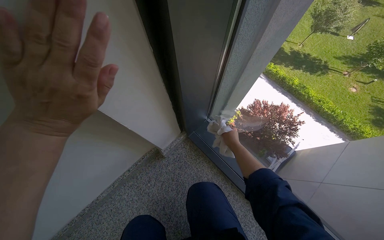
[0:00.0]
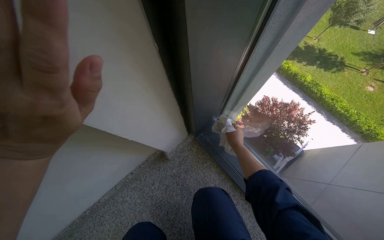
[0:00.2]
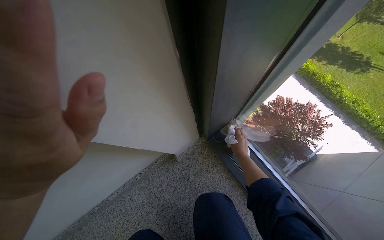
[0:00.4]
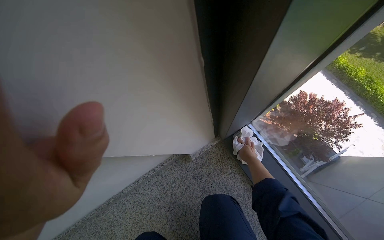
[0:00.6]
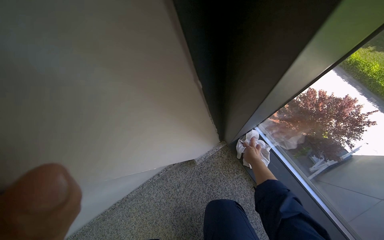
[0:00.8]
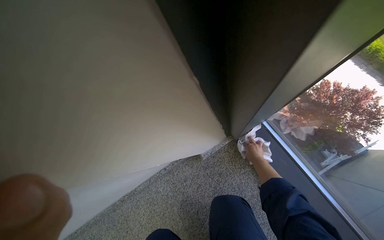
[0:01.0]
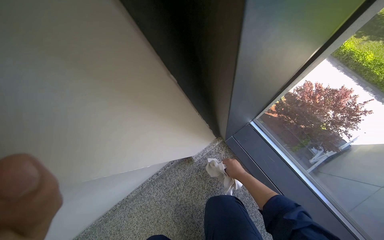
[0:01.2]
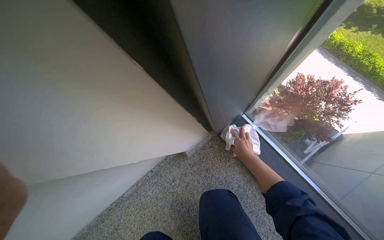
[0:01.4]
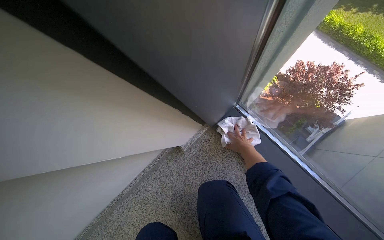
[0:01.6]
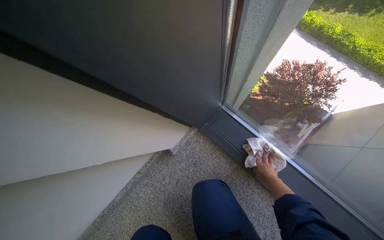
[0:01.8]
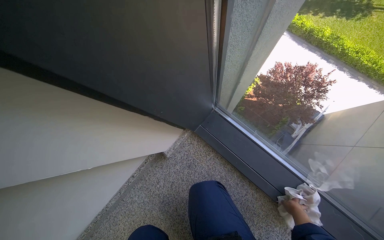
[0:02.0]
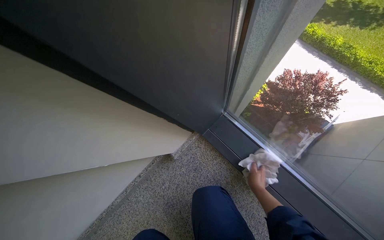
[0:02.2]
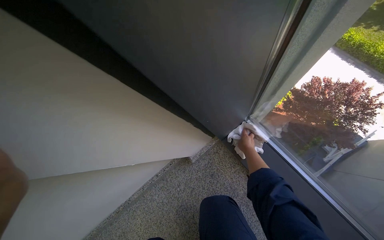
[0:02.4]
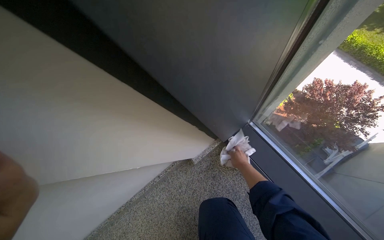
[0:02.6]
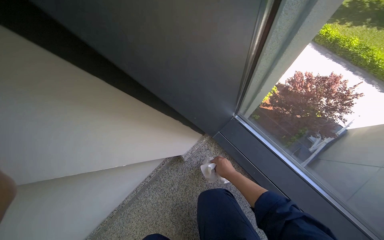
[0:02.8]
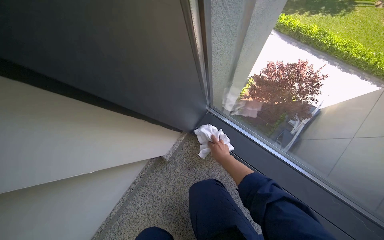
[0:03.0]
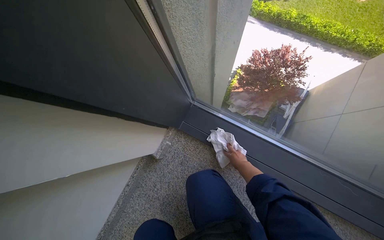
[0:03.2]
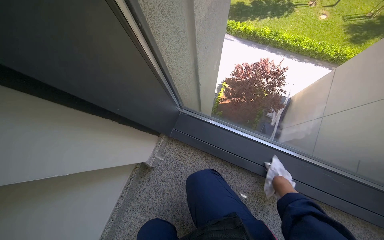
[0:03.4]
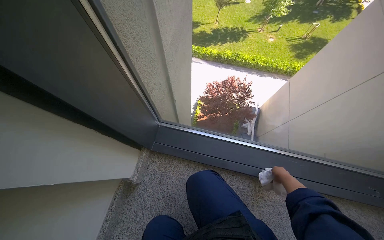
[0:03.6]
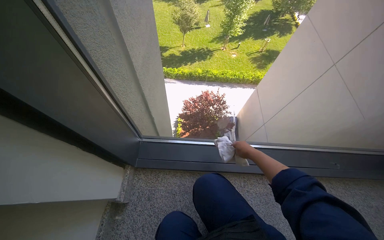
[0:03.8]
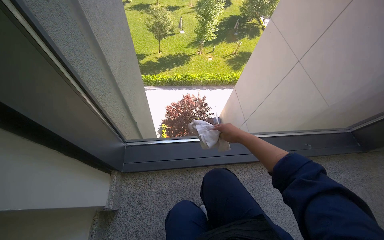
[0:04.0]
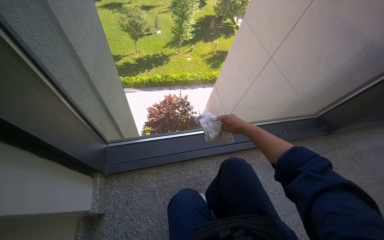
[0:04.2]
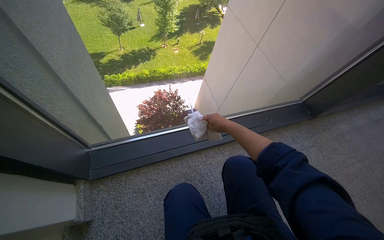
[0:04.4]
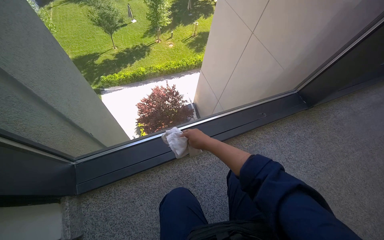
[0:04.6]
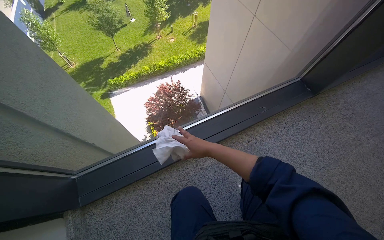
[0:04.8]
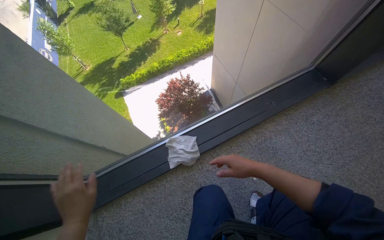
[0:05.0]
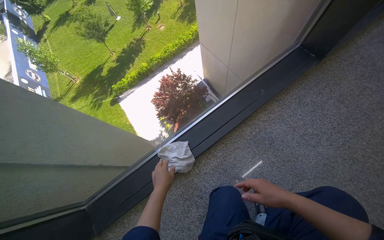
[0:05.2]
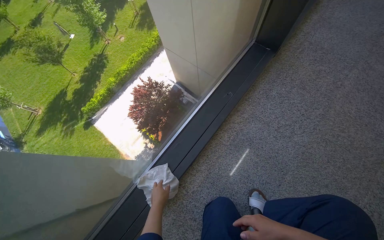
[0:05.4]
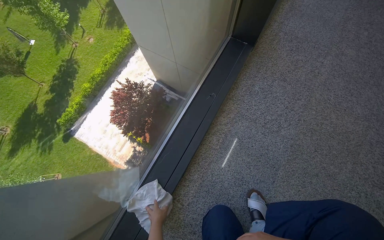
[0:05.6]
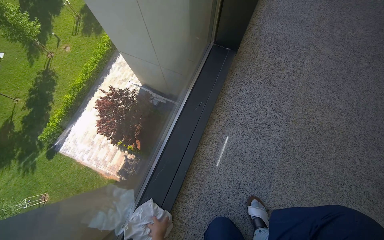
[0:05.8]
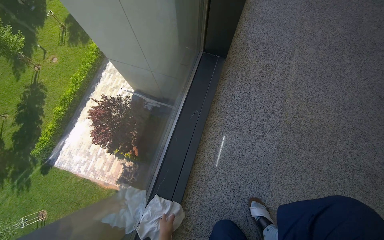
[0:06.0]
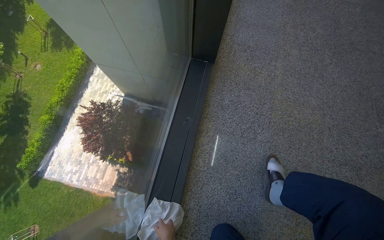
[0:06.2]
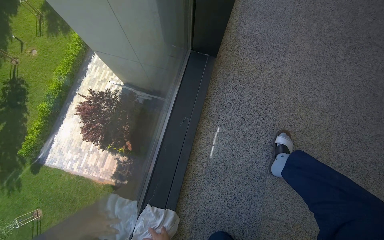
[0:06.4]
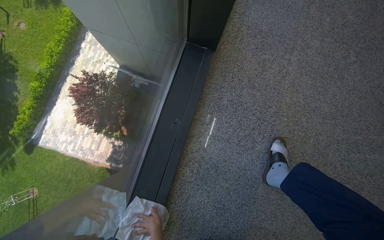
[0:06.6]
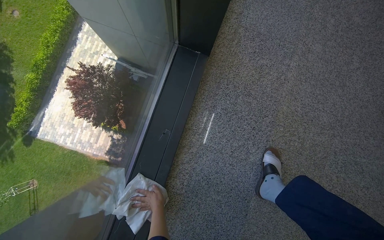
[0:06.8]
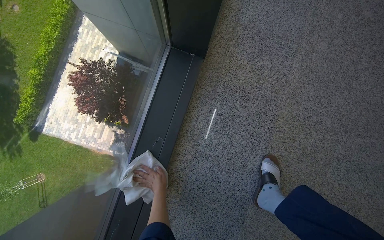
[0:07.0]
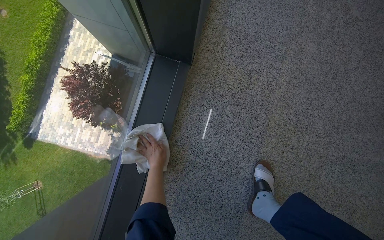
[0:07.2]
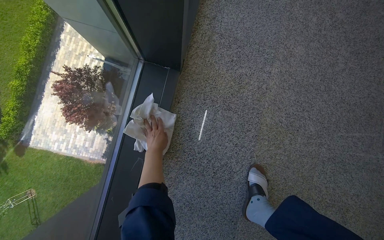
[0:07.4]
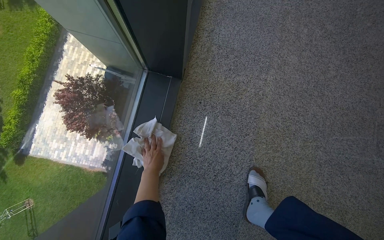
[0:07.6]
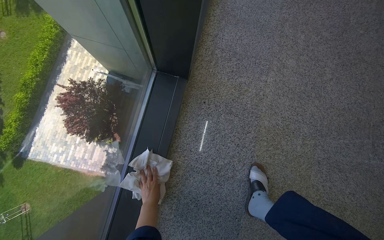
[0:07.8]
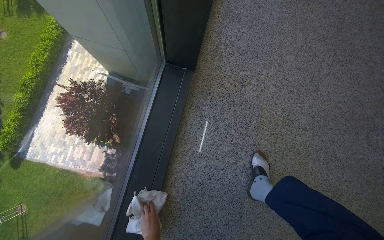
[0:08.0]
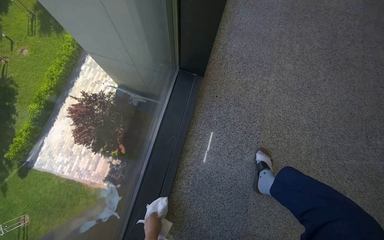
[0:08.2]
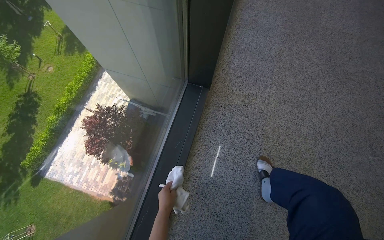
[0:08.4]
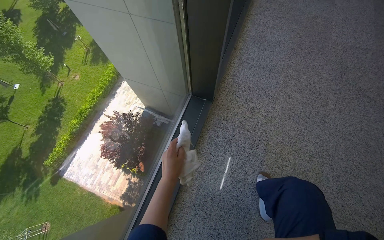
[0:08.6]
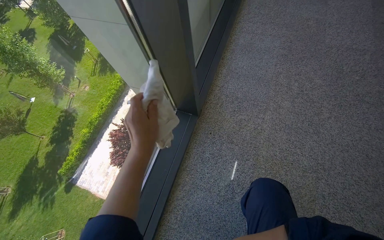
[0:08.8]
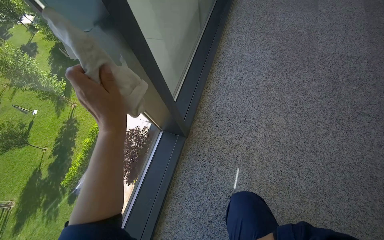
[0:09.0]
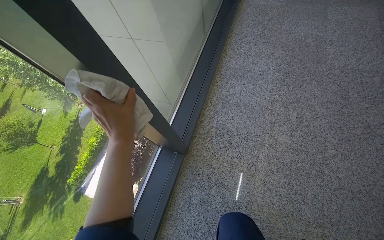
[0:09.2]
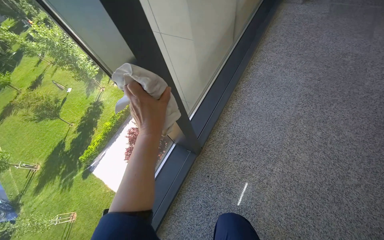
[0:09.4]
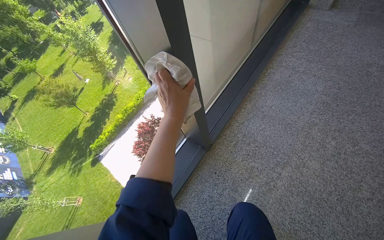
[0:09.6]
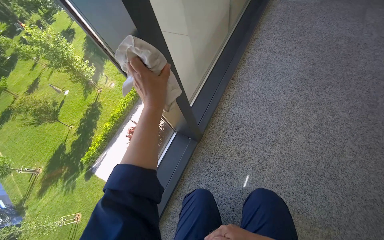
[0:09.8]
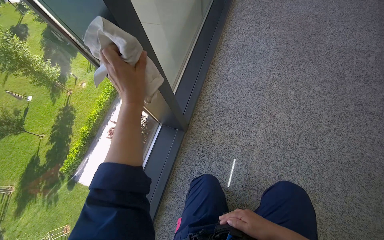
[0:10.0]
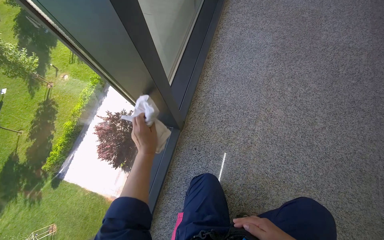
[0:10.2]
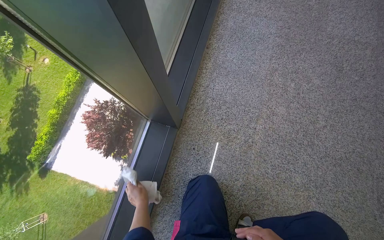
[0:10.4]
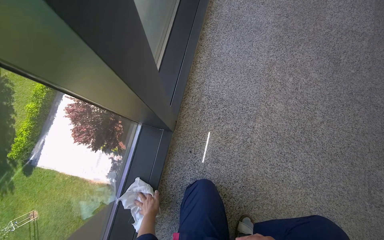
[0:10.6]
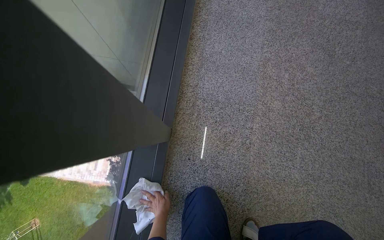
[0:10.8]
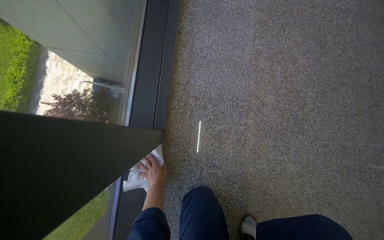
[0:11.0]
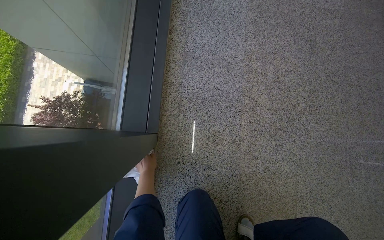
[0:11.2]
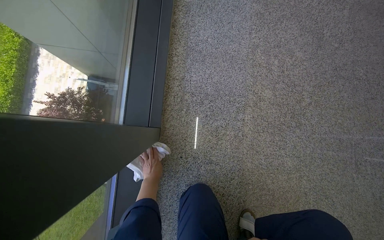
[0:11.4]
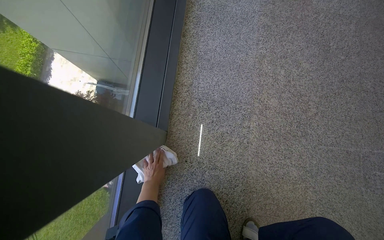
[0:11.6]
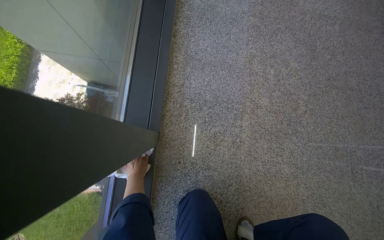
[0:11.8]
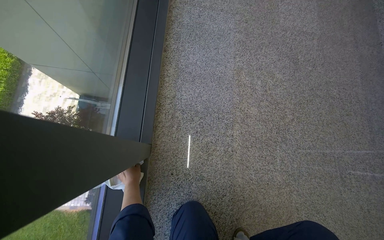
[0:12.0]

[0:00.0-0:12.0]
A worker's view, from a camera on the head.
Job: cleaning windows.
The whole recording: Wiping window frame and glass. The worker wipes the window frame and the lower section of the glass with a cloth.
3.0 to 4.4 s: The head turns to the right by about 55 degrees. The camera pitches upward, by roughly 20 degrees.
4.4 to 6.0 s: The wearer moves approximately 60 cm. Everything in view rotates roughly 55 degrees counterclockwise.
6.0 to 7.6 s: The wearer moves roughly 40 cm.
7.6 to 9.0 s: The wearer looks roughly 20 degrees further upward. The left hand is displaced nearer to the camera and up the picture by about 60 cm.
9.0 to 10.4 s: The left hand heads farther from the camera and down the picture, covering some 50 cm.
10.4 to 12.0 s: The head turns to the right by about 15 degrees. The left hand heads up the picture, covering about 20 cm.

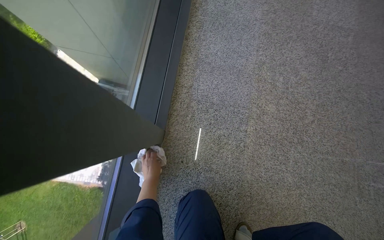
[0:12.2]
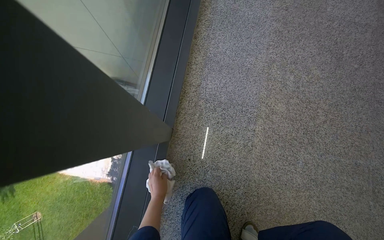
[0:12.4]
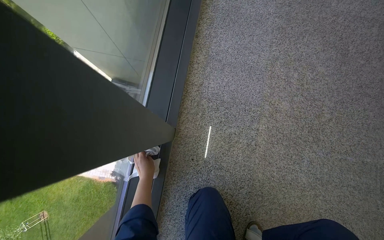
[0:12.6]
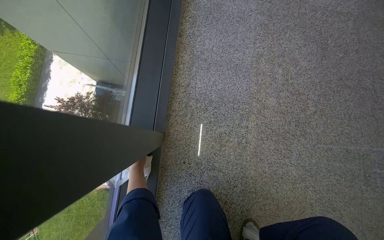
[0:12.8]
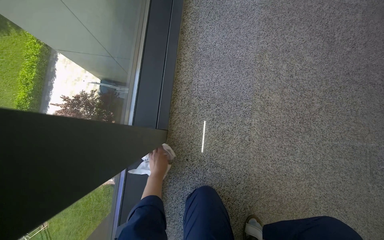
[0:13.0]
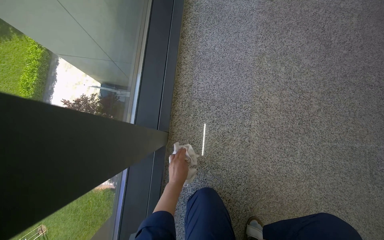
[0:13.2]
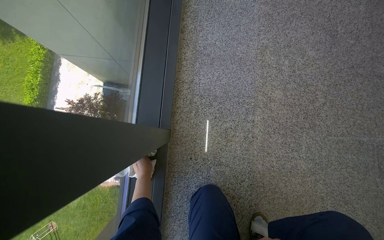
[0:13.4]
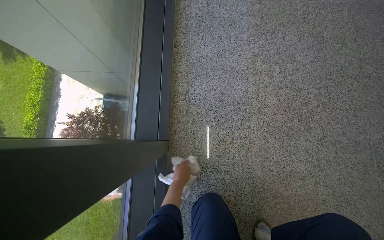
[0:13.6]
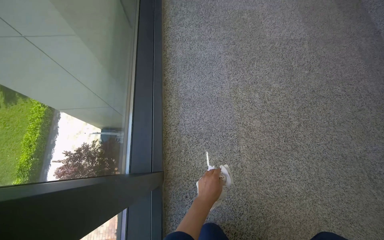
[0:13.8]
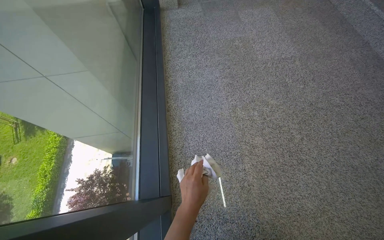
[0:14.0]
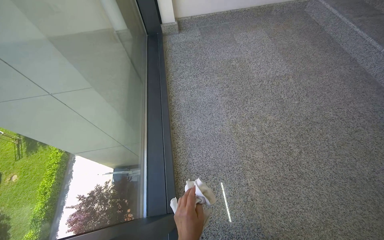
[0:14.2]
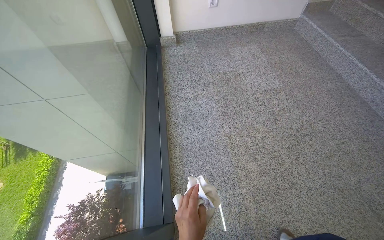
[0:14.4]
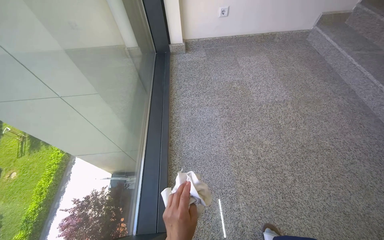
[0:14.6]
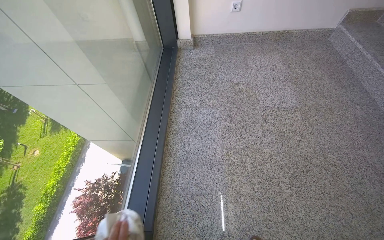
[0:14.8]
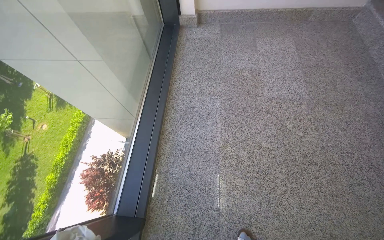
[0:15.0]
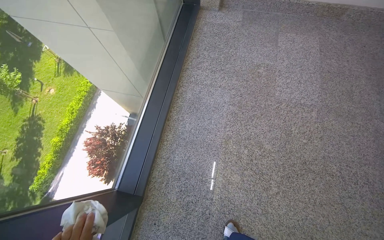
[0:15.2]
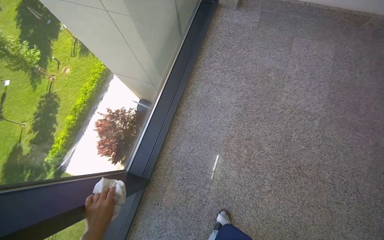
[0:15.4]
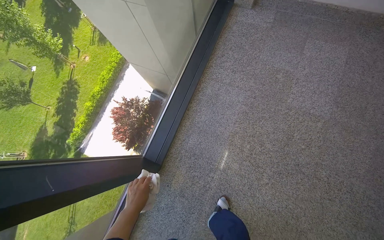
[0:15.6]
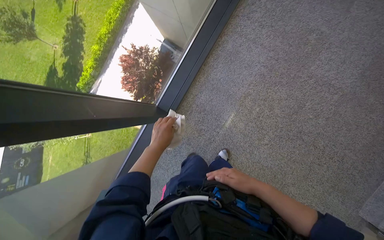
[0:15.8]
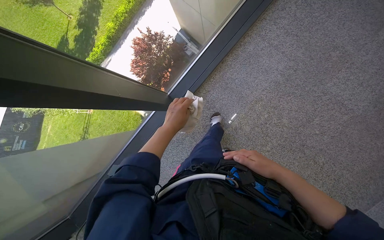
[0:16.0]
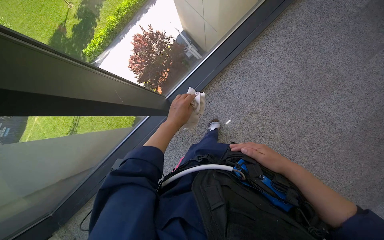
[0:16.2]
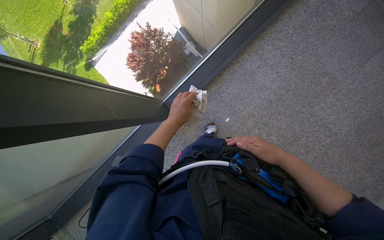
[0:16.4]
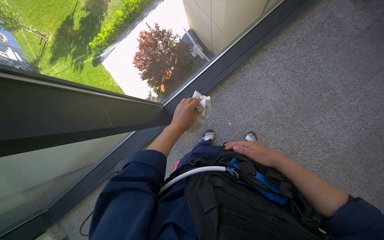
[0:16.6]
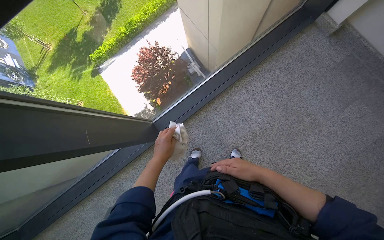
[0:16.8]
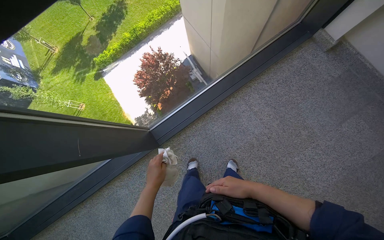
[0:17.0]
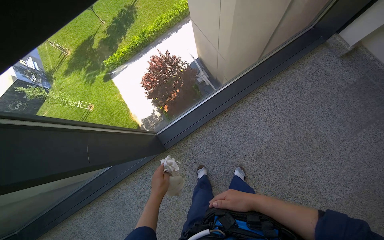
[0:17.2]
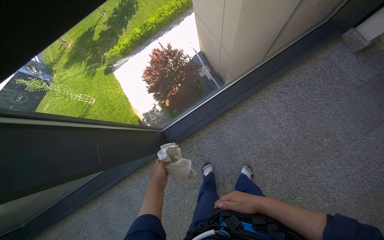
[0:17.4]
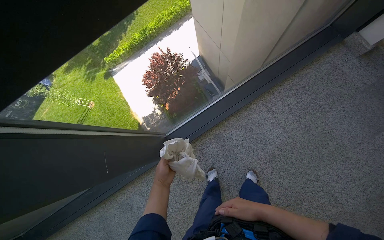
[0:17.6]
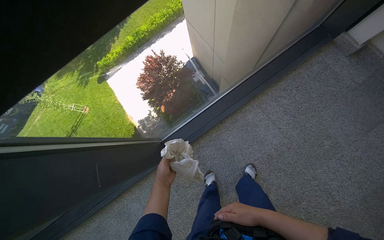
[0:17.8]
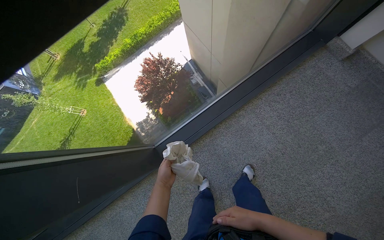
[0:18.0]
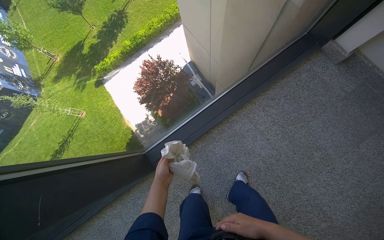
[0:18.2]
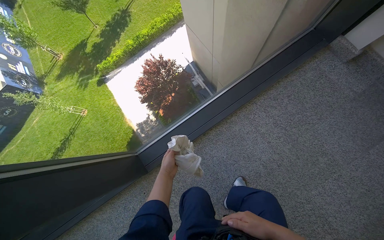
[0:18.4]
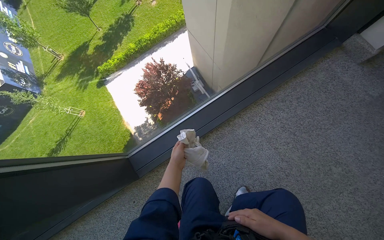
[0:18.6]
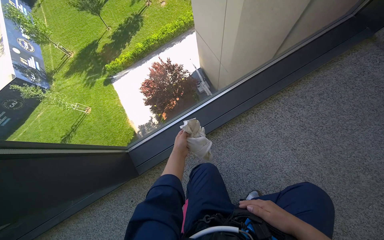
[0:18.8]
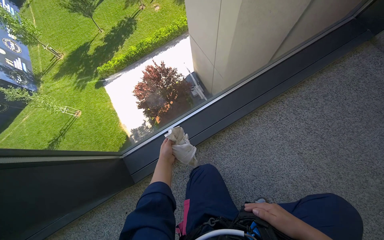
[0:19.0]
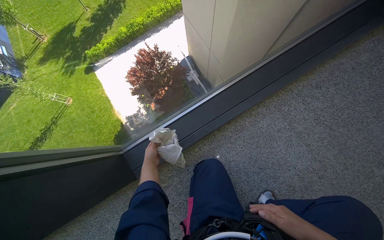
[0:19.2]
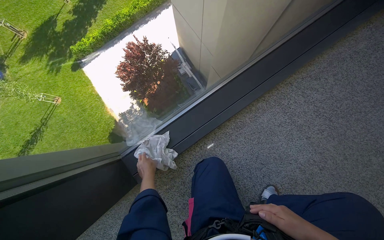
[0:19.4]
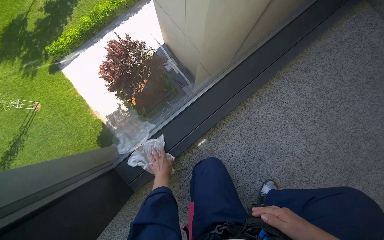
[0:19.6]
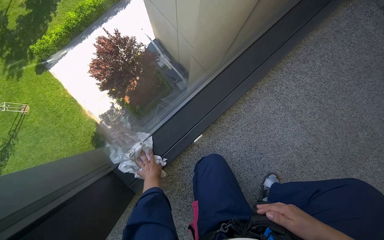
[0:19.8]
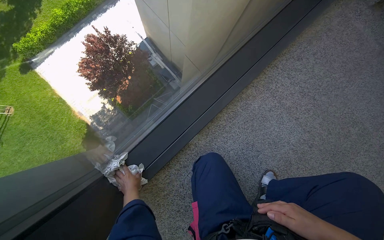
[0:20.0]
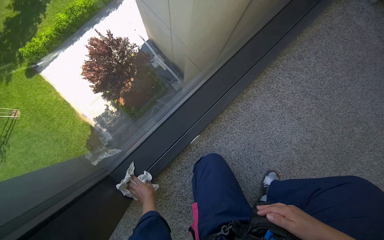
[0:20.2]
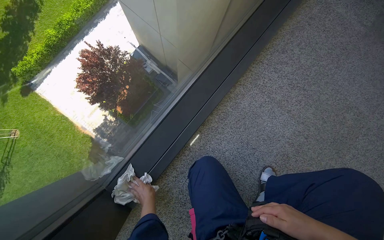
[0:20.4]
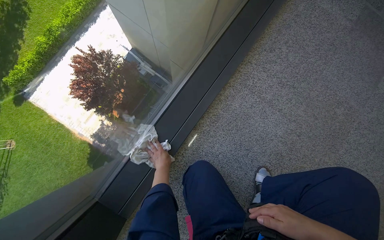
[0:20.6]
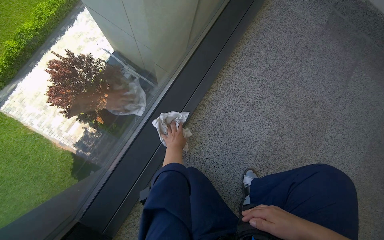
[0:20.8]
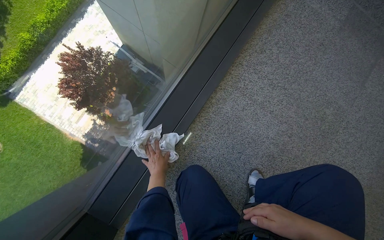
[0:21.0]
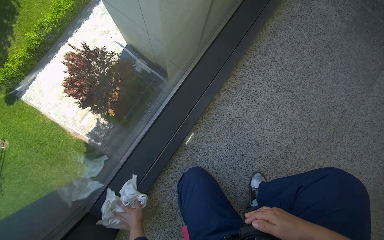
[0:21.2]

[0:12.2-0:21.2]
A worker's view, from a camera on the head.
Job: cleaning windows.
The whole recording: Wiping window frame and glass. The worker wipes the window frame and the lower section of the glass with a cloth.
12.2 to 13.8 s: The left hand swings left and right, some 30 cm each way, with 3 reversals.
13.8 to 15.2 s: The wearer's head swings roughly 20 degrees to the left.
15.2 to 16.6 s: The view tilts about 25 degrees downward. Everything in view rotates approximately 35 degrees clockwise.
16.6 to 18.2 s: The left hand is displaced farther from the camera by approximately 15 cm.
18.2 to 19.8 s: The wearer moves approximately 50 cm.
19.8 to 21.2 s: The left hand goes up and down the picture, roughly 25 cm each way, reversing 2 times.
